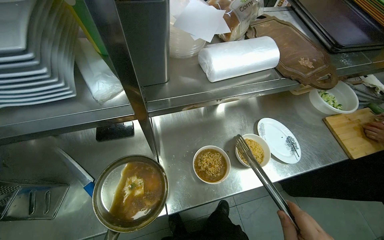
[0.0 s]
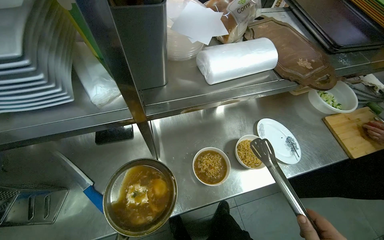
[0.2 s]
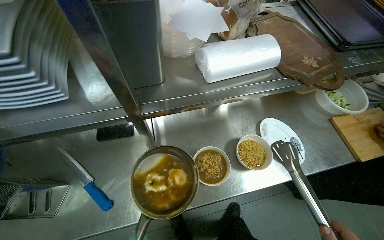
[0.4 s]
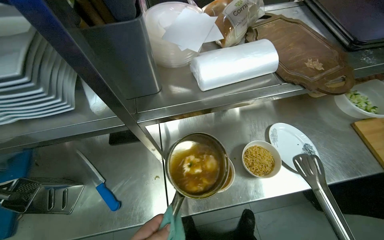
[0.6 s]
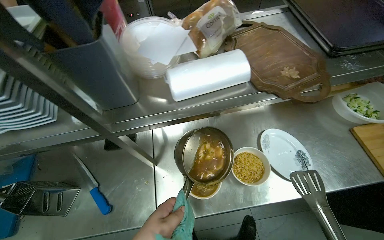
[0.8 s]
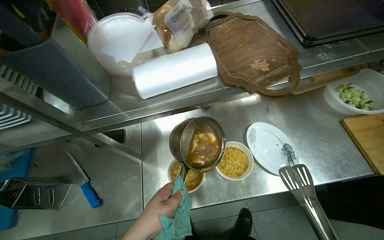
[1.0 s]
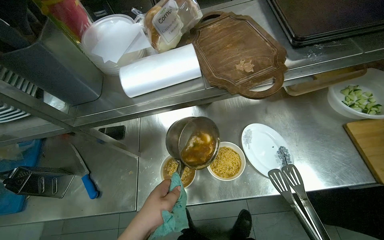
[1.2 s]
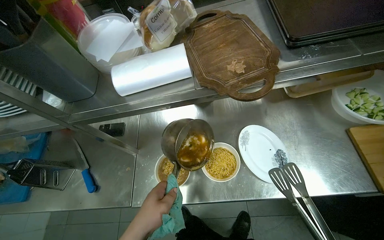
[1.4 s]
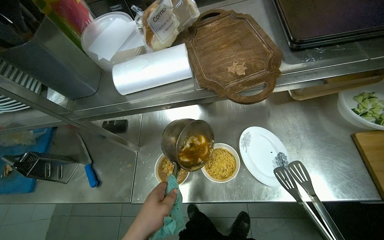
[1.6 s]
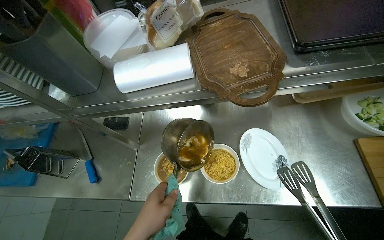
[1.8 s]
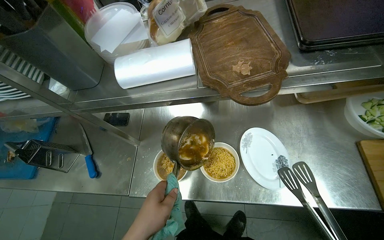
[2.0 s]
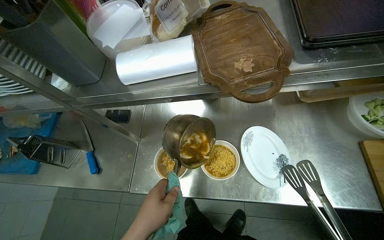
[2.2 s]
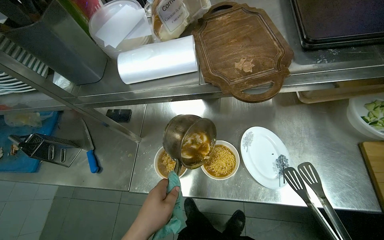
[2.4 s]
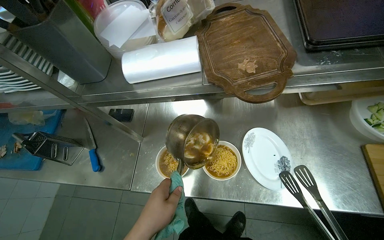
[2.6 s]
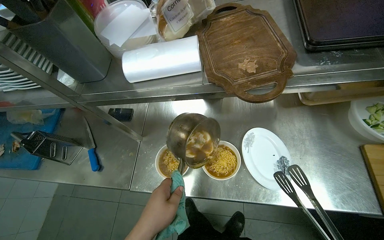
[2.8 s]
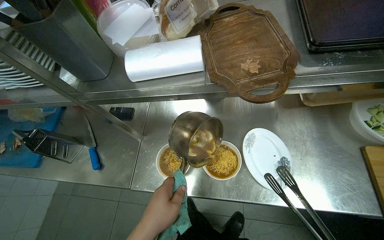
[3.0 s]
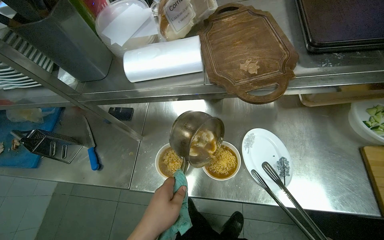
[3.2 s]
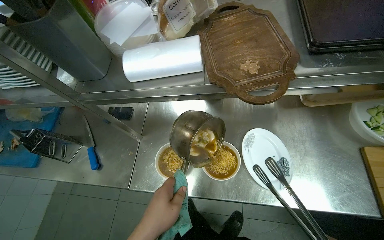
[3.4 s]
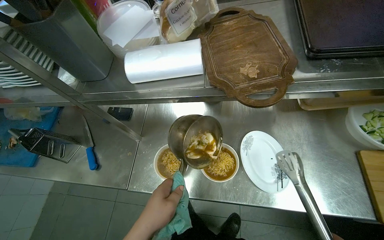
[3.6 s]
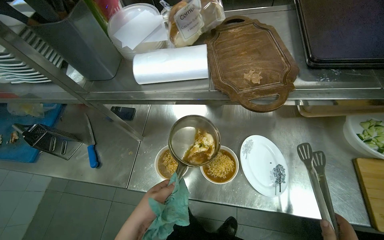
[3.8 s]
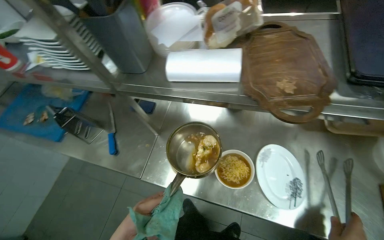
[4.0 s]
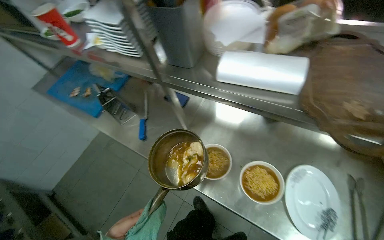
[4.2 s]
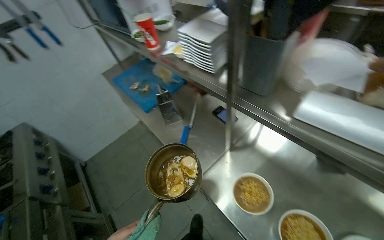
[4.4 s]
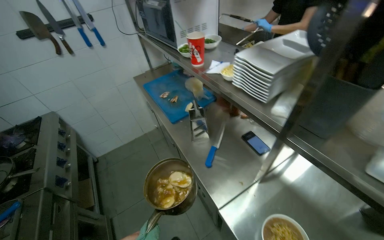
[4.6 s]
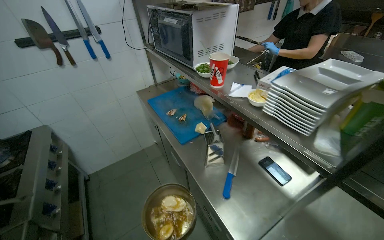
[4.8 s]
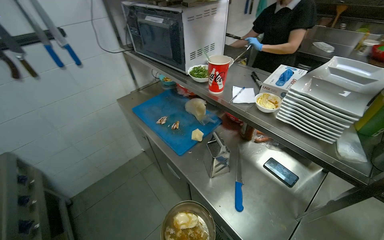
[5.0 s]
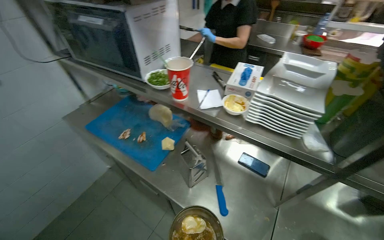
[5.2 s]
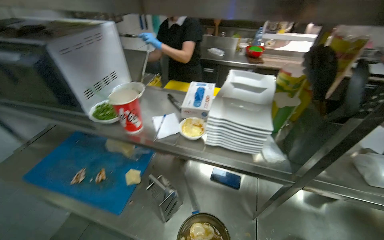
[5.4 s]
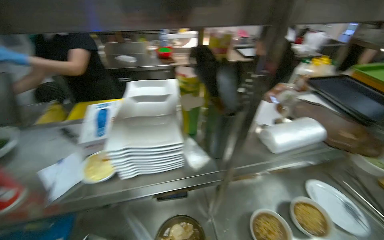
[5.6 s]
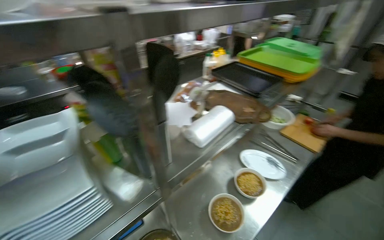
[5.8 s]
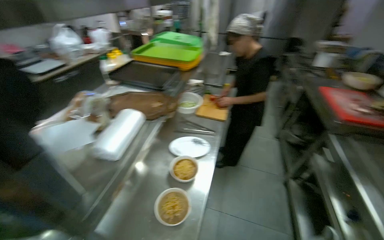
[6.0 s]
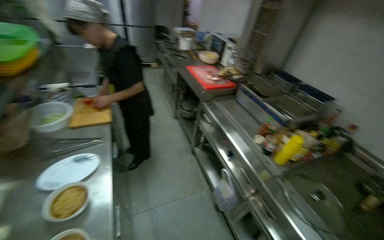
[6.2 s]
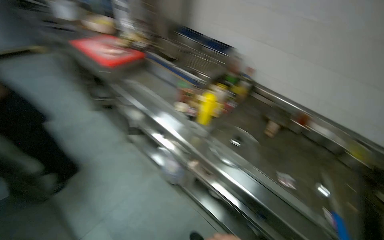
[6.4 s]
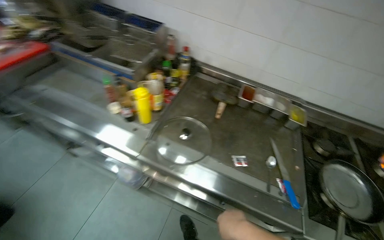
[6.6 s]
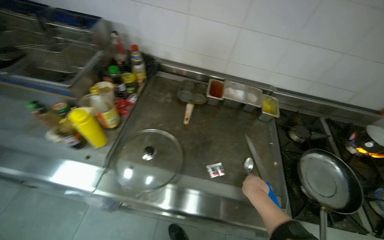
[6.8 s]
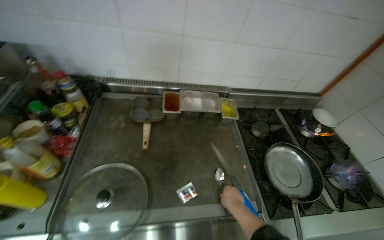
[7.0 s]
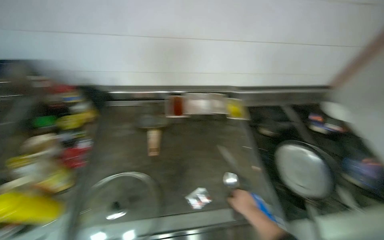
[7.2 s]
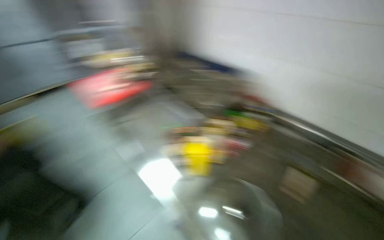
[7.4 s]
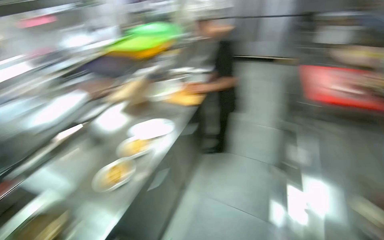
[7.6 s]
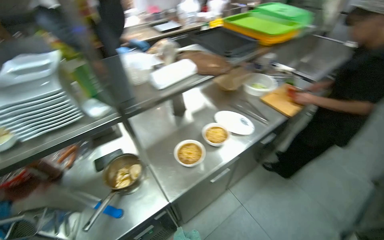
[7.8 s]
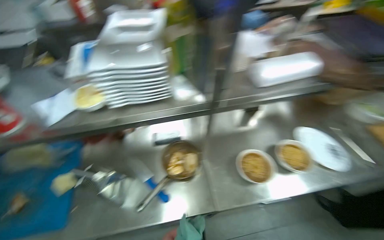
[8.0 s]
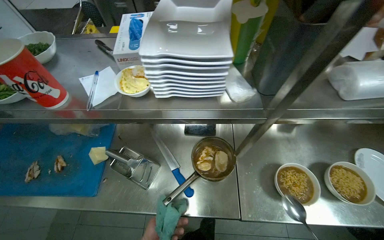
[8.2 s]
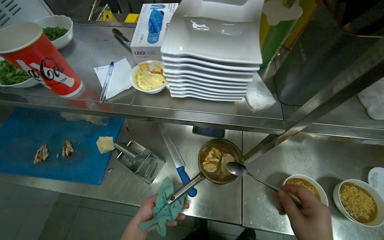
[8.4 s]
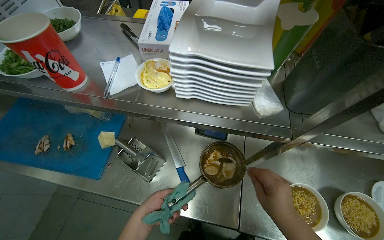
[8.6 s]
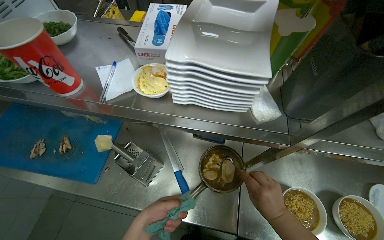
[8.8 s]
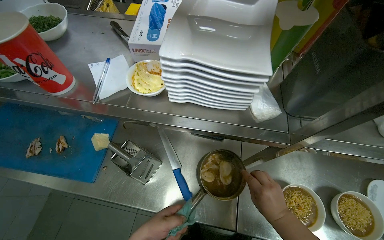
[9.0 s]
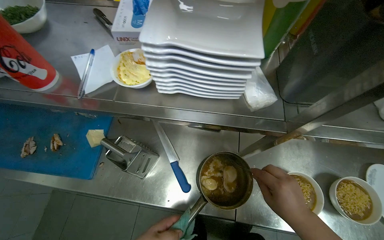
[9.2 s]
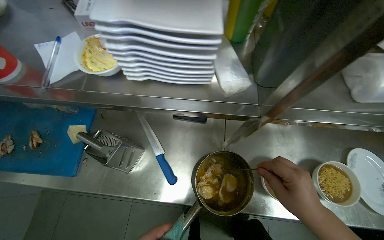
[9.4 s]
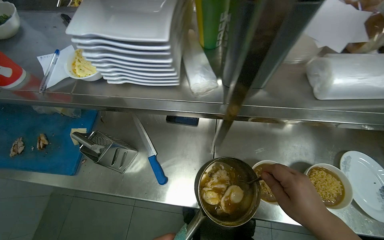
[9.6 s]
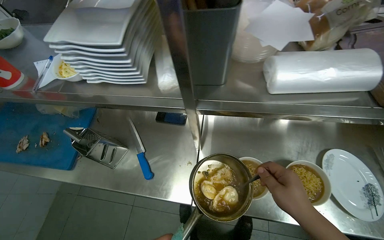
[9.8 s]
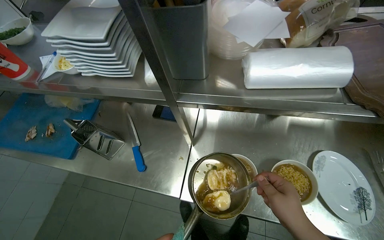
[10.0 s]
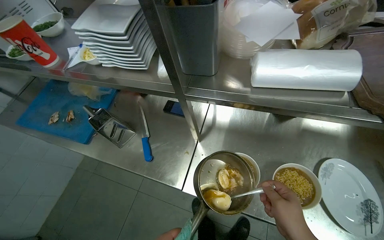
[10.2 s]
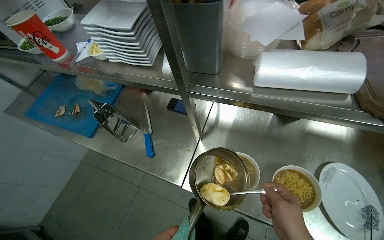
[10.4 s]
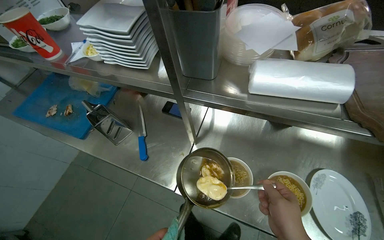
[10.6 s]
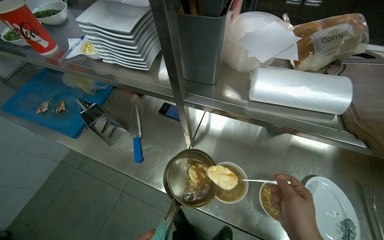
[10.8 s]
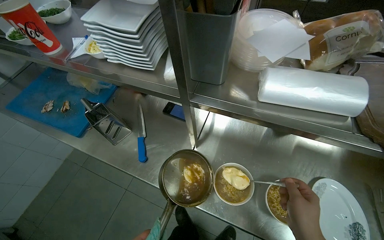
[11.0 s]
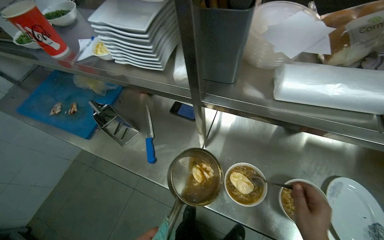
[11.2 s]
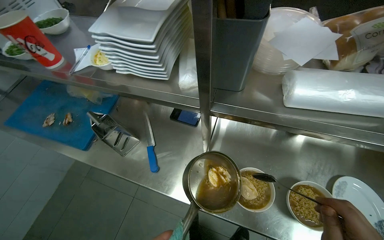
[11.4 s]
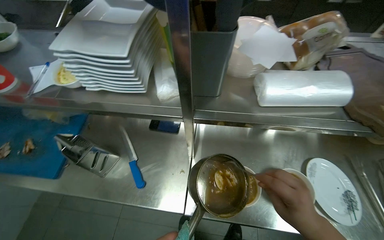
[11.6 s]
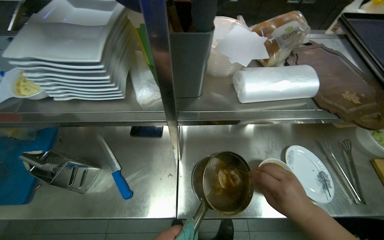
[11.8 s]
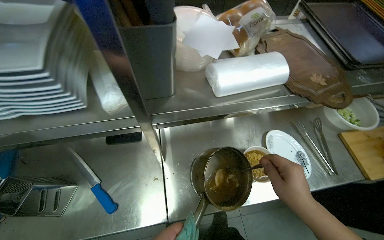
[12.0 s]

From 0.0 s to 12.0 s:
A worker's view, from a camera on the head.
Job: preparing food.
The whole recording: Plating noodles and dumplings into bowls. The worker transfers noodles and dumplings from a pot into multiple bowls using tongs, then adds a creamy topping.
From 0.0 s to 1.6 s: The view pans to the left by approximately 20 degrees.
From 3.0 s to 4.4 s: The wearer looks about 45 degrees further to the left.
From 4.4 s to 6.0 s: The wearer's head swings roughly 125 degrees to the right.
From 6.0 s to 7.6 s: The camera travels roughly 80 cm. The head turns to the right by approximately 75 degrees. The view tips downward by approximately 20 degrees.
From 7.6 s to 9.0 s: The head travels roughly 60 cm. The head turns to the left by roughly 75 degrees. The view tilts about 20 degrees downward.

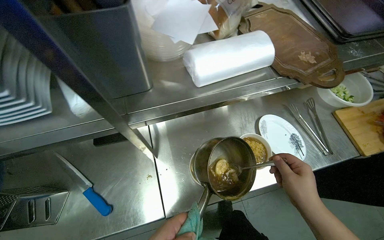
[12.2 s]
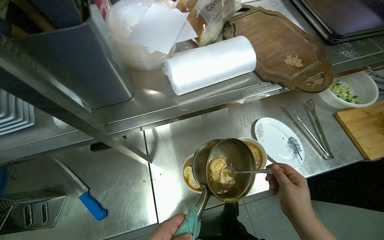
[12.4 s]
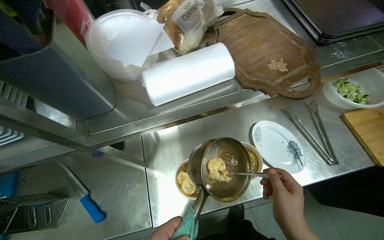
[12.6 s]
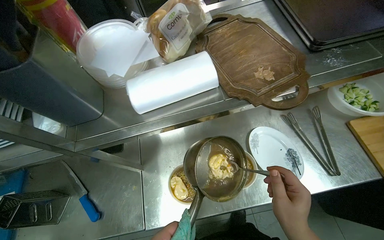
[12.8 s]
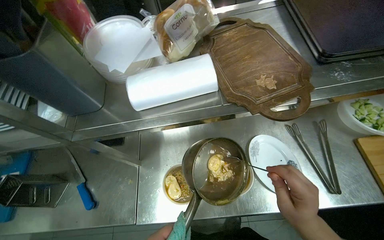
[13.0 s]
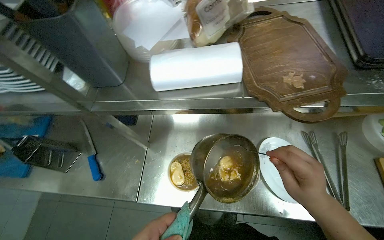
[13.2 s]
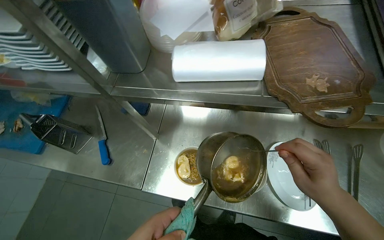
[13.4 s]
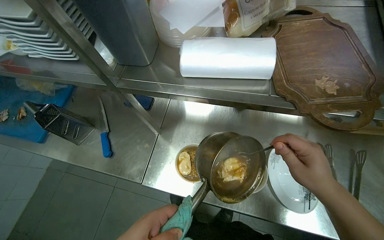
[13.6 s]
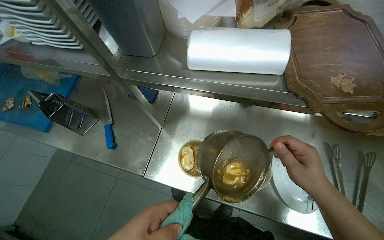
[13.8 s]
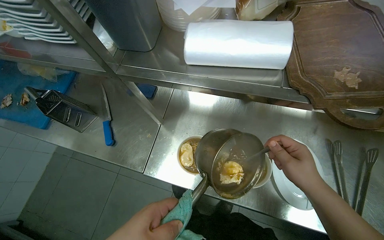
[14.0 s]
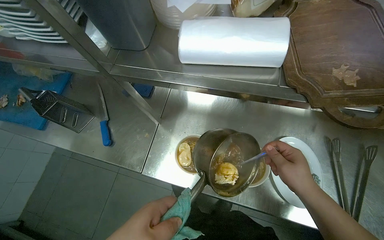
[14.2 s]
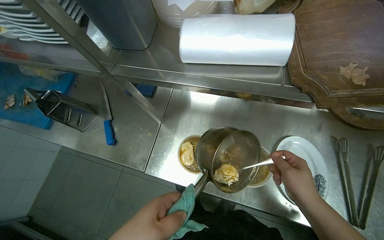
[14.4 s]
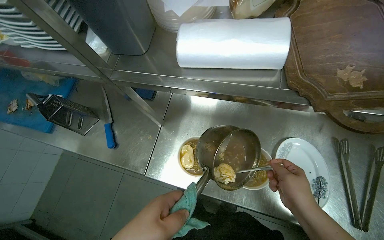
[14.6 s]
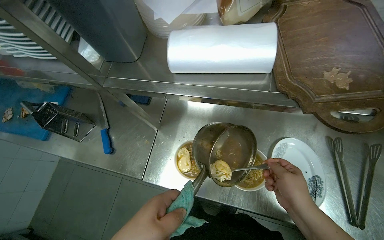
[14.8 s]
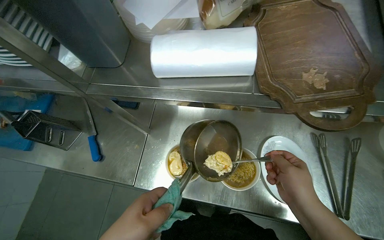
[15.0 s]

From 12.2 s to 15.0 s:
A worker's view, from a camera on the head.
Job: preparing food.
The whole recording: Plating noodles and dumplings into bowls. The worker transfers noodles and dumplings from a pot into multiple bowls using tongs, then adds a creamy topping.
From 12.2 s to 13.6 s: The head turns to the left by some 30 degrees.

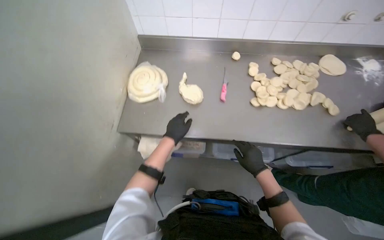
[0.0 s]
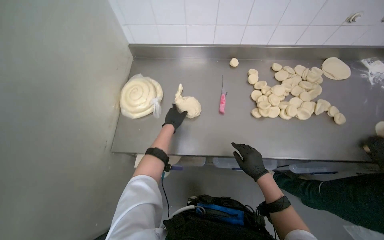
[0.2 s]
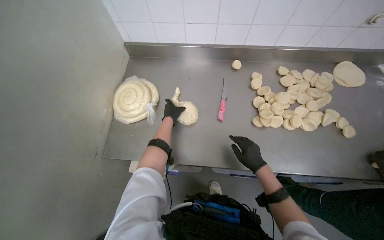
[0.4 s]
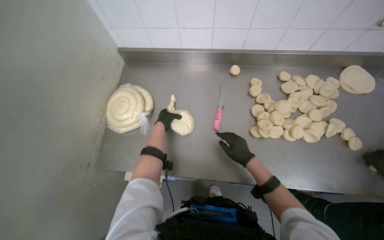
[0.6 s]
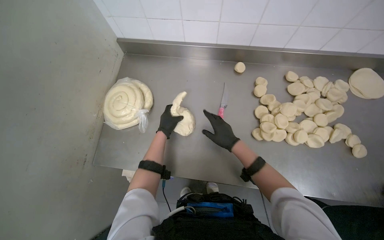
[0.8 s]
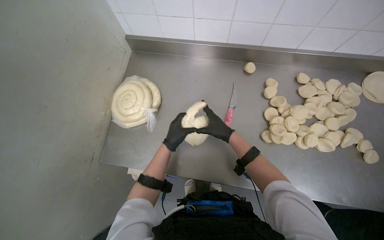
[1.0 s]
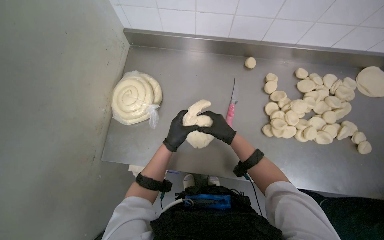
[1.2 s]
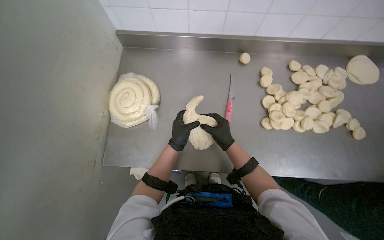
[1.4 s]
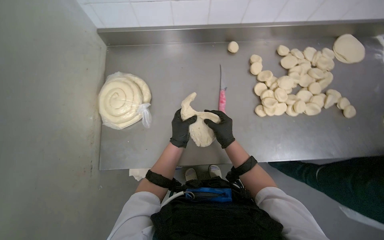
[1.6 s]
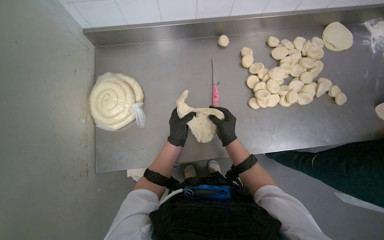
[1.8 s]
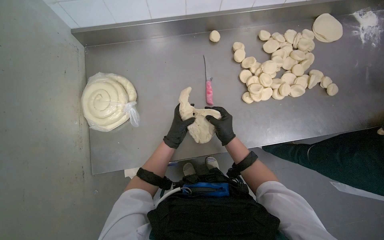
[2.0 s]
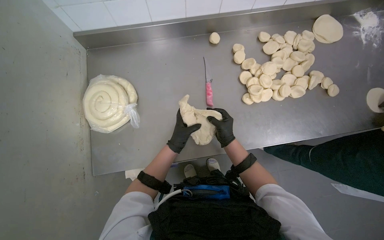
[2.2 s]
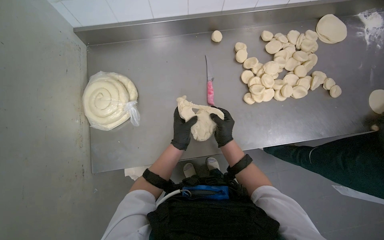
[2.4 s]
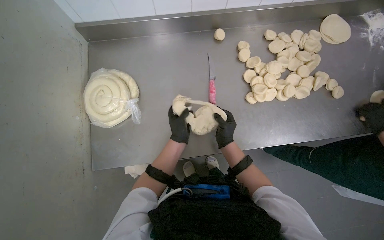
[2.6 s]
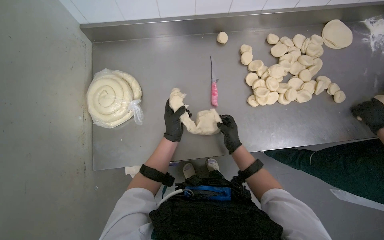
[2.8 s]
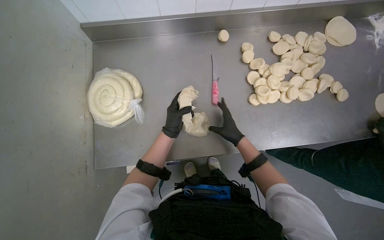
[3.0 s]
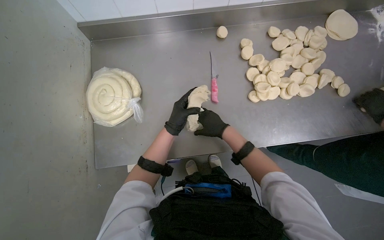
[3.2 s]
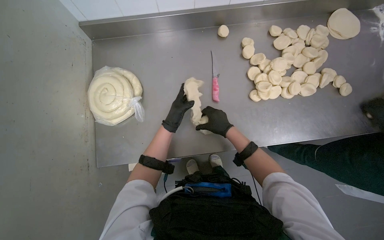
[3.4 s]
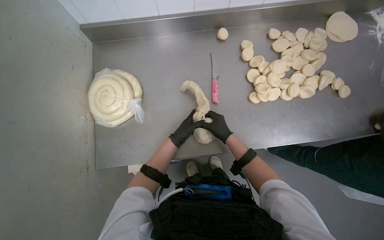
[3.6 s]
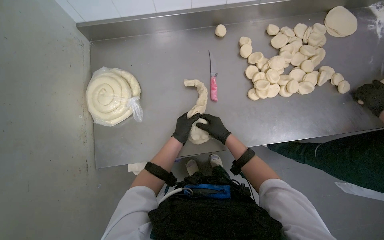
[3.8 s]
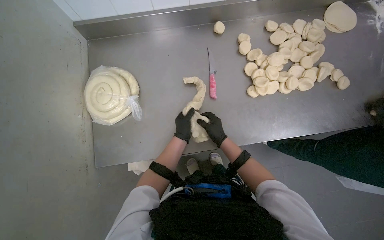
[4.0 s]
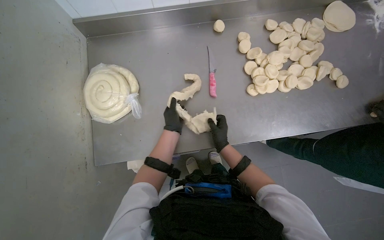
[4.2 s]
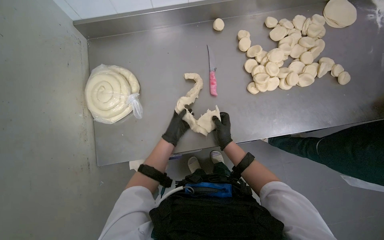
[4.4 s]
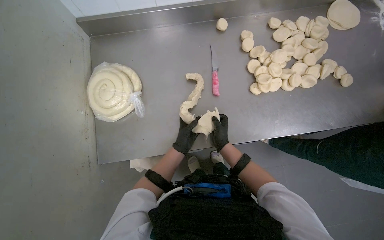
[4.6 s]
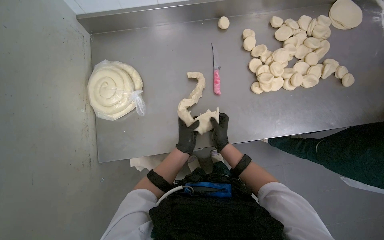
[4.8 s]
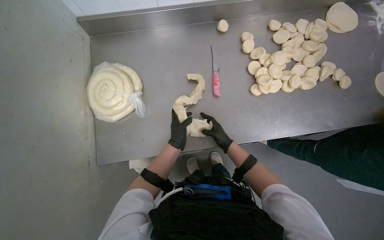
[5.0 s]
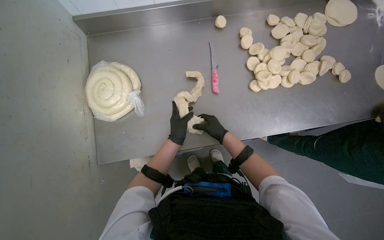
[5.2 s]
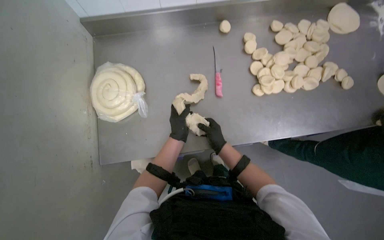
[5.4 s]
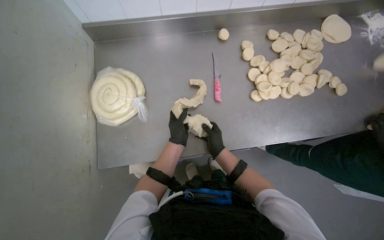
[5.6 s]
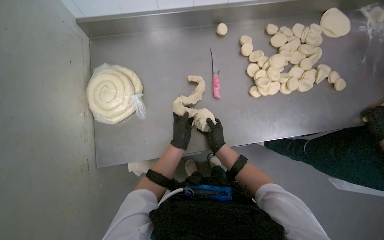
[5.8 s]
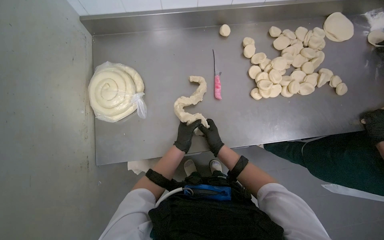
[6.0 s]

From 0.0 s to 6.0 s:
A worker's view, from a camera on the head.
Job: preparing food.
The whole recording: Stretching dough into ropes. The worker stretches and rolls a piece of dough into a long rope.
From 0.0 s to 1.6 s: The view tilts some 15 degrees downward. The right hand moves up the picture, approximately 20 cm.
From 3.0 s to 4.4 s: The hands stay close to where they were, moving slightly.
From 4.4 s to 6.0 s: The hands work in one place, with small movements.
